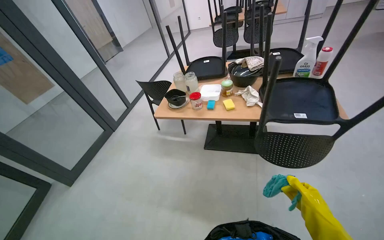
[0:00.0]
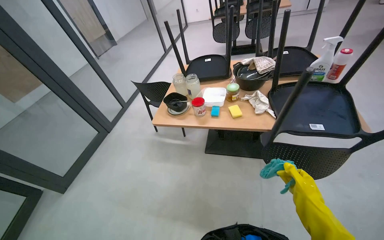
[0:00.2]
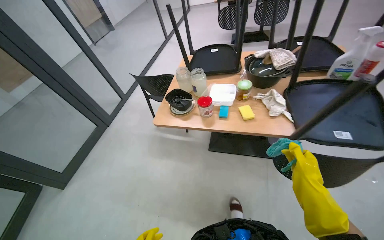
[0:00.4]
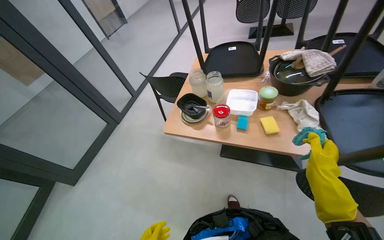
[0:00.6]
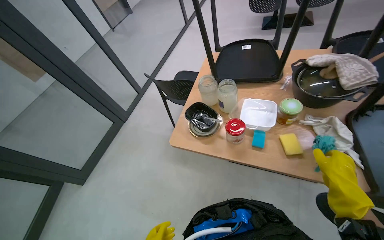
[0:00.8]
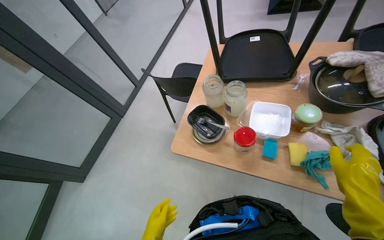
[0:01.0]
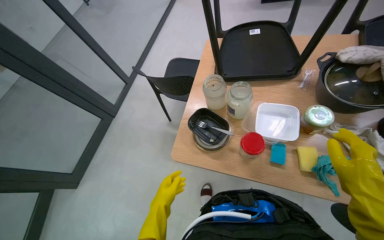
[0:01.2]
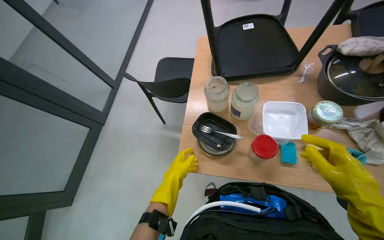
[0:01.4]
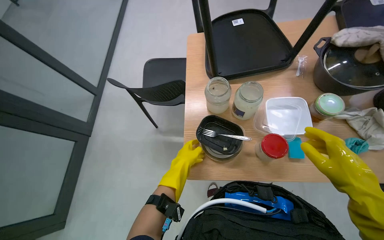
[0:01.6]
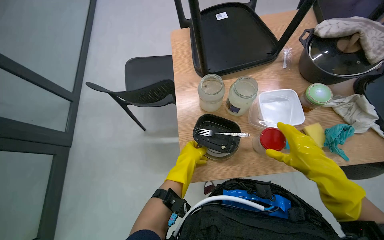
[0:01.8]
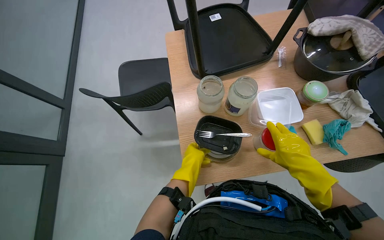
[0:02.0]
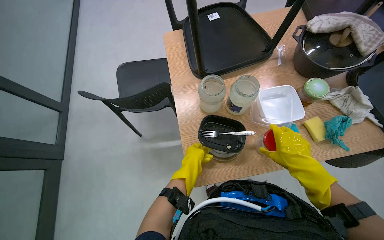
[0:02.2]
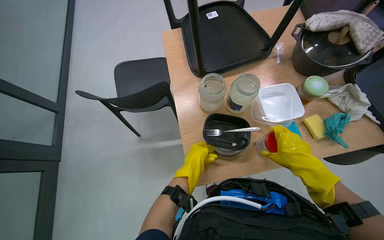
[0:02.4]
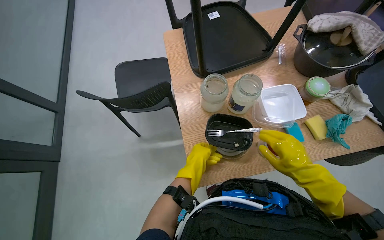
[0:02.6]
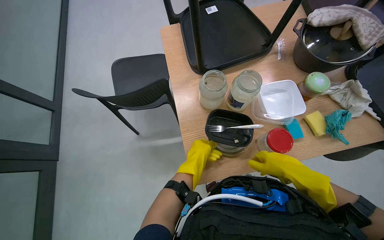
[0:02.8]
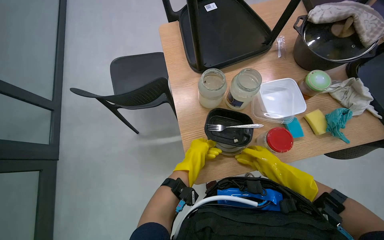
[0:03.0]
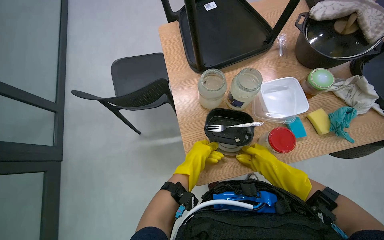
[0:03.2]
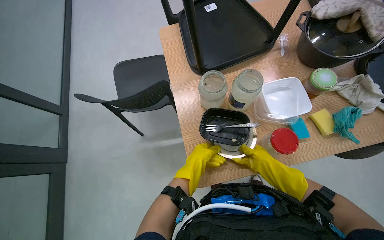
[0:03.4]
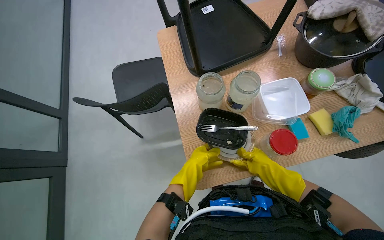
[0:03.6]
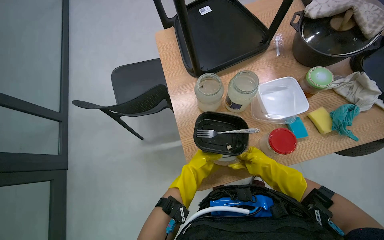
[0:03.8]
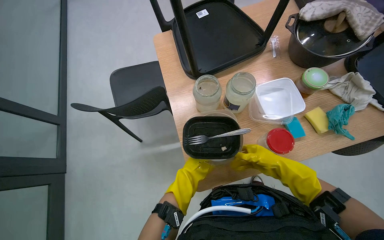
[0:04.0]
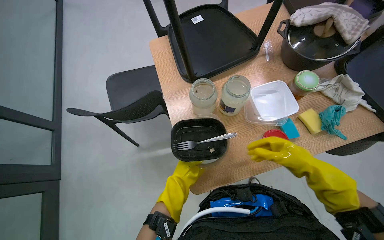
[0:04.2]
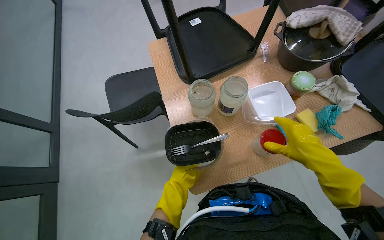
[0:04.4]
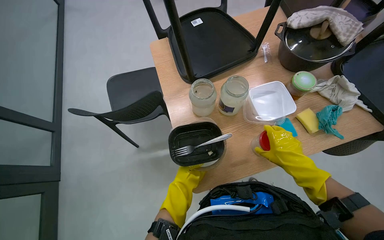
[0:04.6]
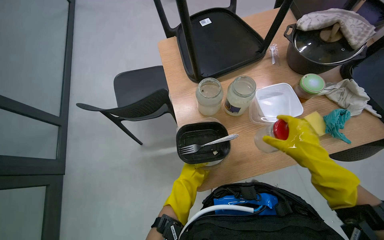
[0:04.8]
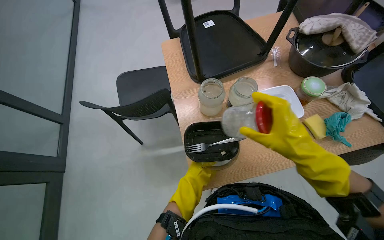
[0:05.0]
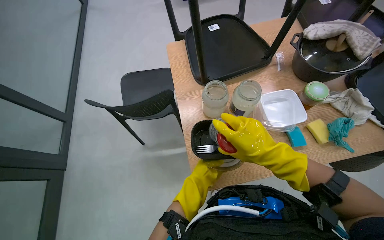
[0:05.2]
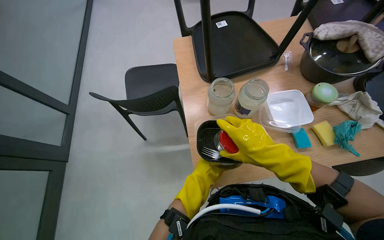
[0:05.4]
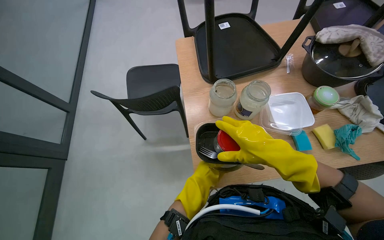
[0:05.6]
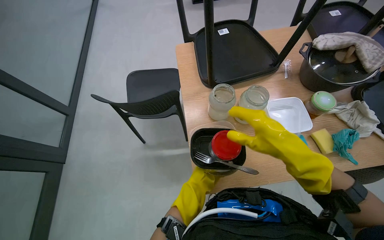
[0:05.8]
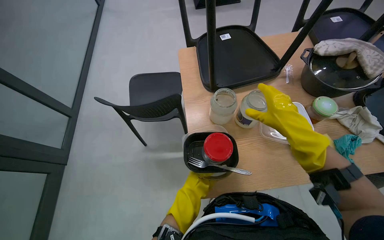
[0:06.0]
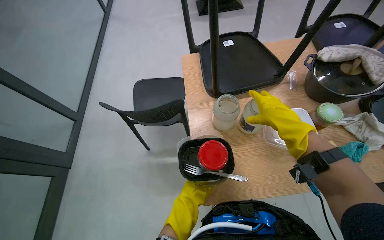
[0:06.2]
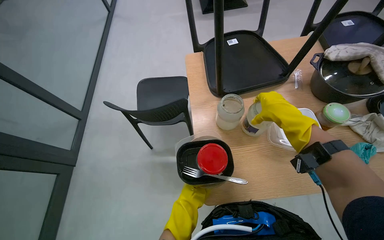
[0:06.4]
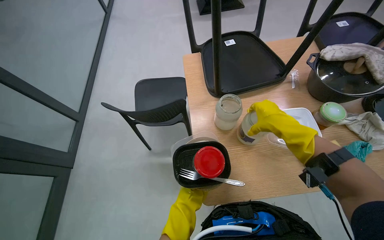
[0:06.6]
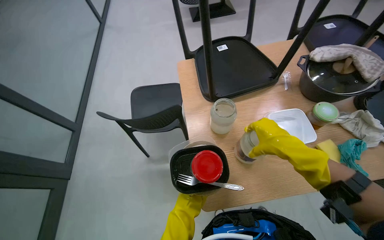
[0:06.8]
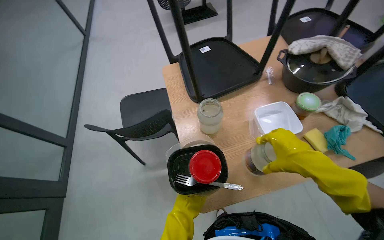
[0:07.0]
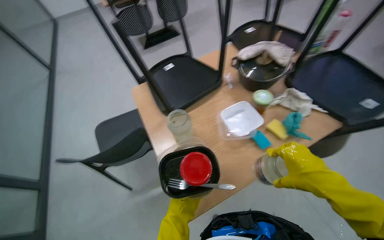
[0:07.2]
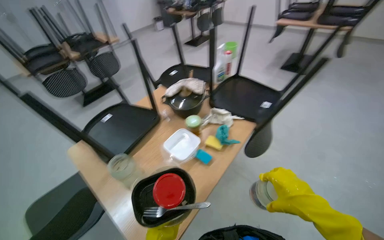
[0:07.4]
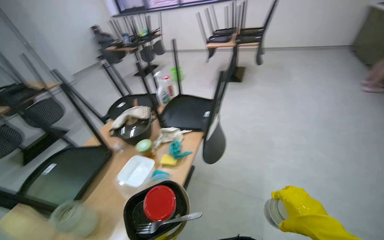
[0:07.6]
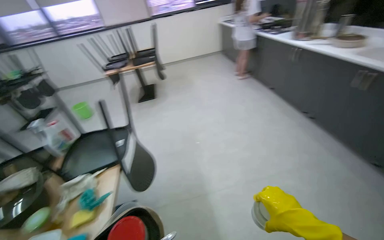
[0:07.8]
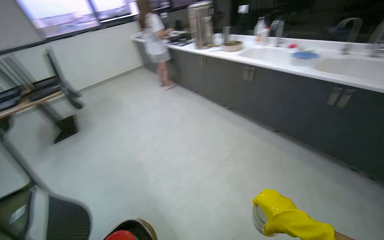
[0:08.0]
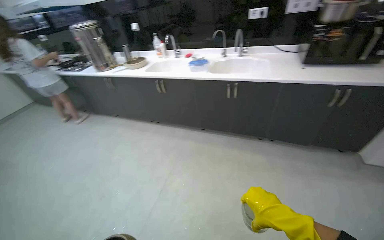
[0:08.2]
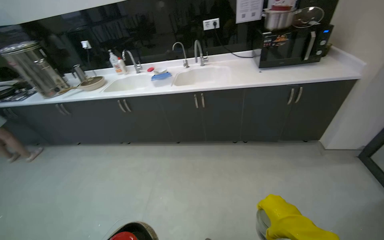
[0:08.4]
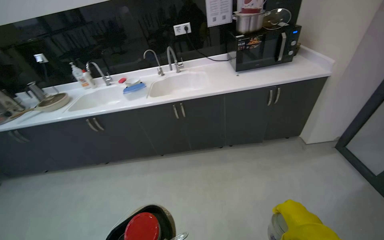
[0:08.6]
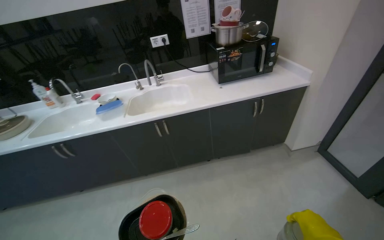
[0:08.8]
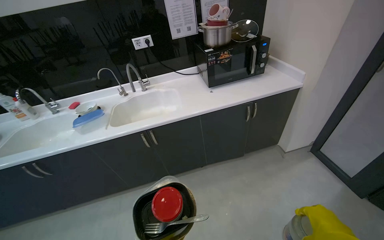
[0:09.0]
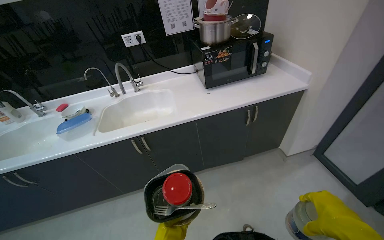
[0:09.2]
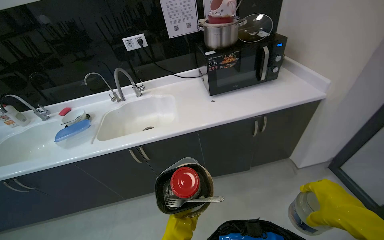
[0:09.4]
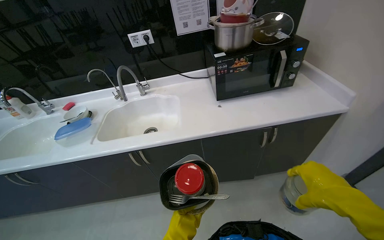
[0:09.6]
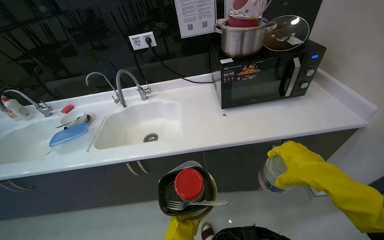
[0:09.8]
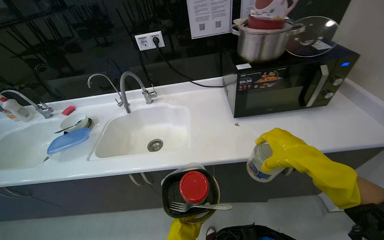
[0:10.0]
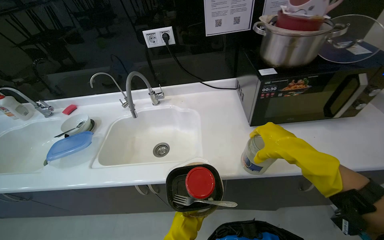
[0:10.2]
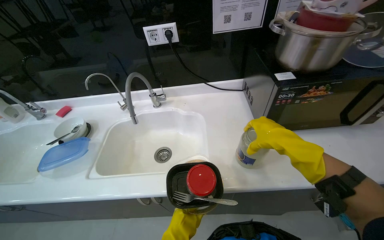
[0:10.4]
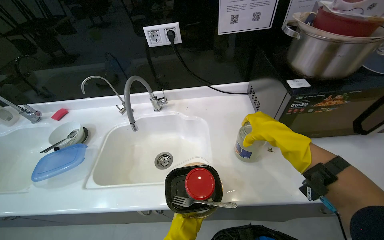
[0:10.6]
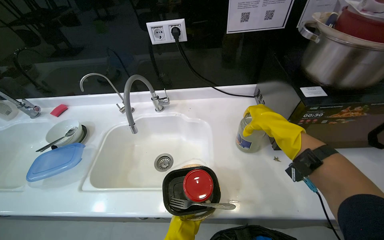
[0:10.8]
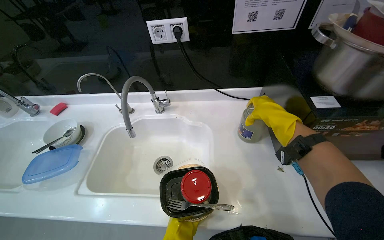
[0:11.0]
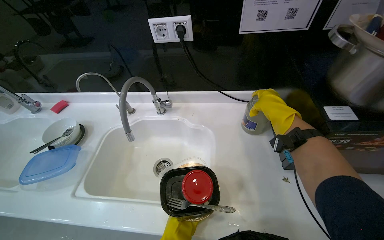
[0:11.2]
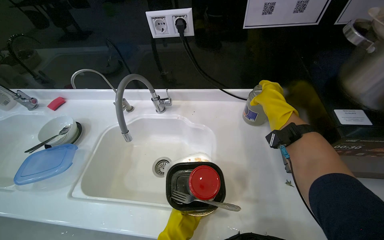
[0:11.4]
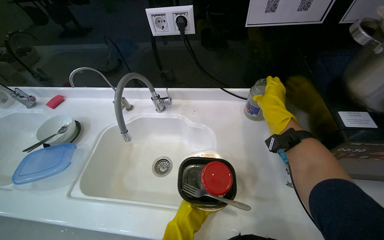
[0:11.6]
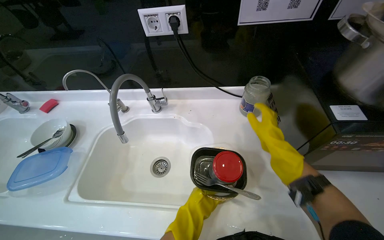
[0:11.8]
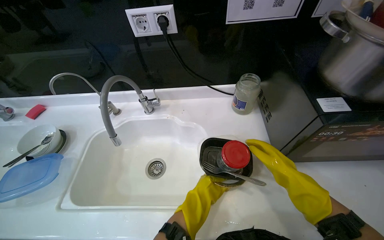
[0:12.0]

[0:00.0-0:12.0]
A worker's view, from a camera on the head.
Job: organizing items.
The whole recording: Collecting dirty dishes. The worker collects dirty dishes and containers from the tables and places them near the sink.
0:00.0 to 0:01.6: The head travels roughly 90 cm. The wearer looks some 20 degrees further downward.
0:01.6 to 0:03.0: The right hand goes about 20 cm farther from the camera and to the left.
0:03.0 to 0:04.4: The right hand heads nearer to the camera, covering some 15 cm.
0:04.4 to 0:06.0: The right hand goes about 15 cm up the picture and to the left.
0:06.0 to 0:07.6: The head rotates roughly 60 degrees to the right. The view tips upward by roughly 30 degrees.
0:07.6 to 0:09.0: The wearer moves approximately 90 cm. The wearer's head swings about 125 degrees to the right. The camera pitches upward, by roughly 20 degrees.
0:09.0 to 0:10.4: The head travels some 60 cm.
0:10.4 to 0:12.0: The right hand travels farther from the camera by approximately 20 cm.

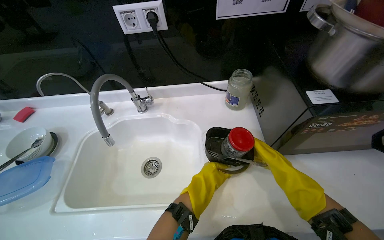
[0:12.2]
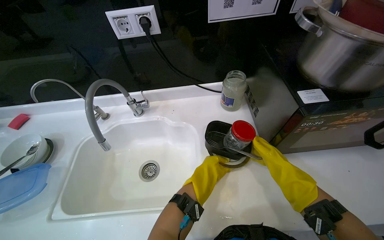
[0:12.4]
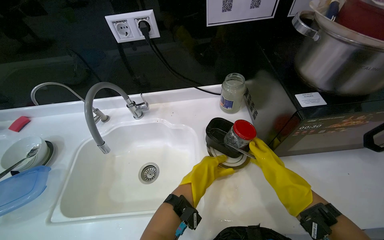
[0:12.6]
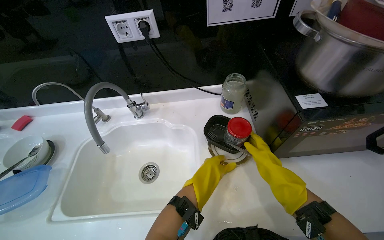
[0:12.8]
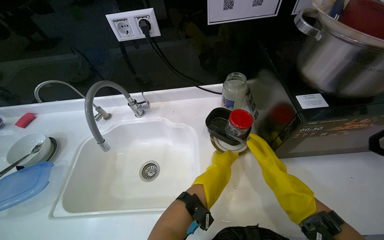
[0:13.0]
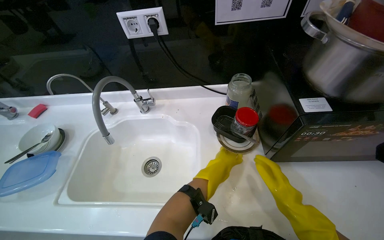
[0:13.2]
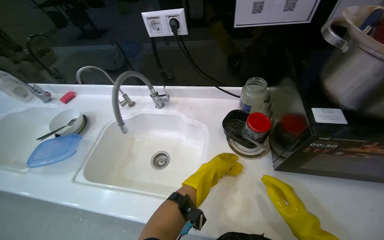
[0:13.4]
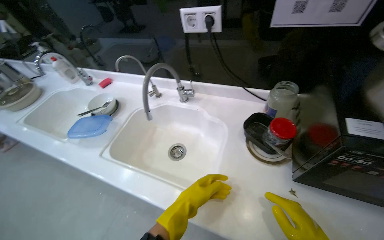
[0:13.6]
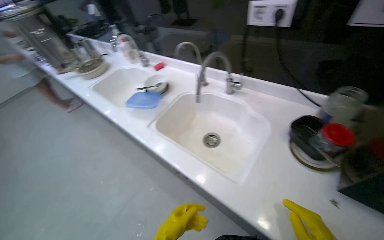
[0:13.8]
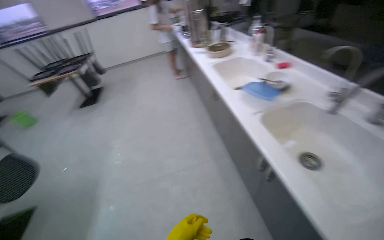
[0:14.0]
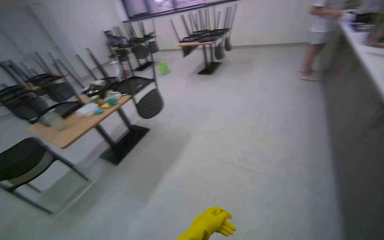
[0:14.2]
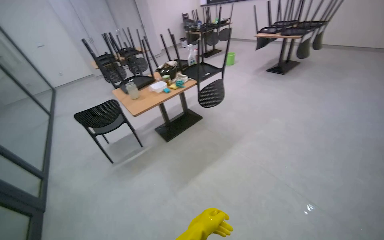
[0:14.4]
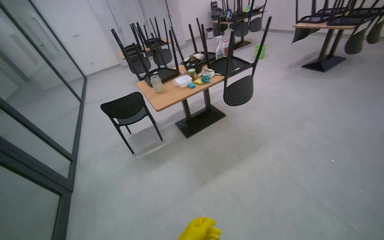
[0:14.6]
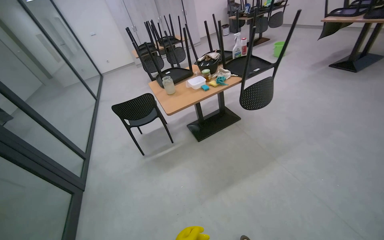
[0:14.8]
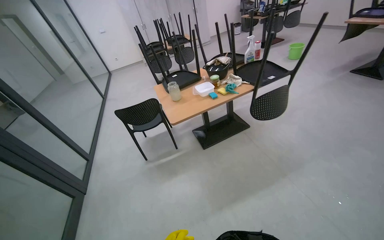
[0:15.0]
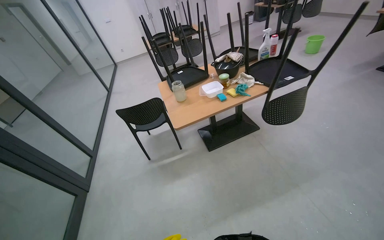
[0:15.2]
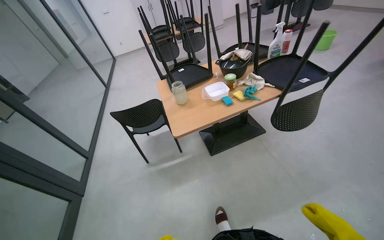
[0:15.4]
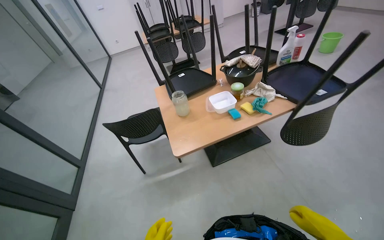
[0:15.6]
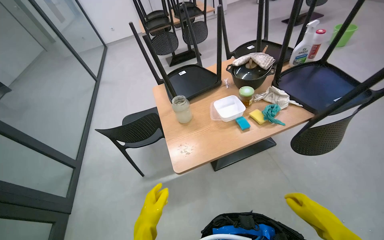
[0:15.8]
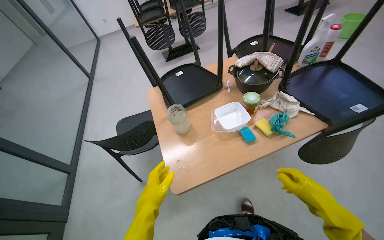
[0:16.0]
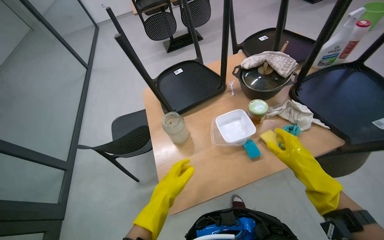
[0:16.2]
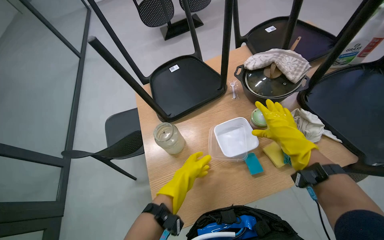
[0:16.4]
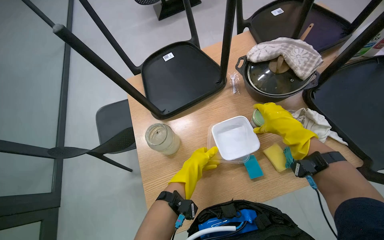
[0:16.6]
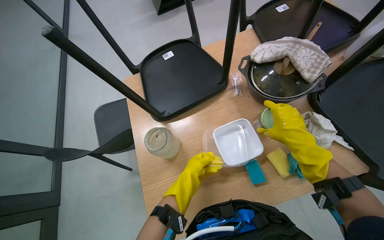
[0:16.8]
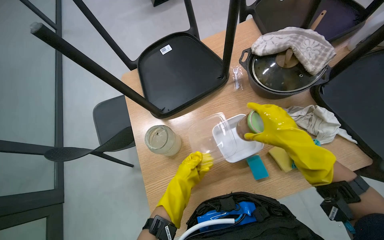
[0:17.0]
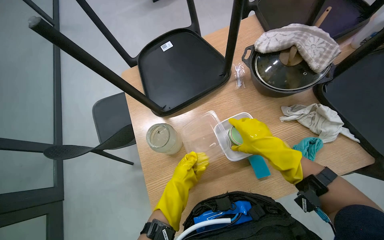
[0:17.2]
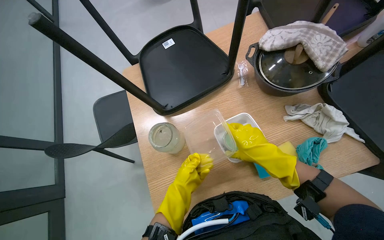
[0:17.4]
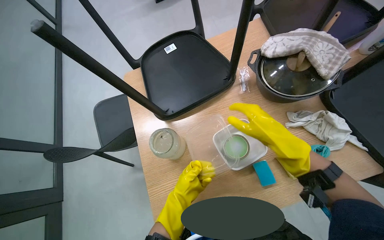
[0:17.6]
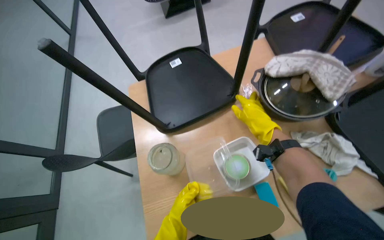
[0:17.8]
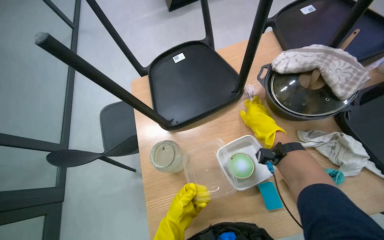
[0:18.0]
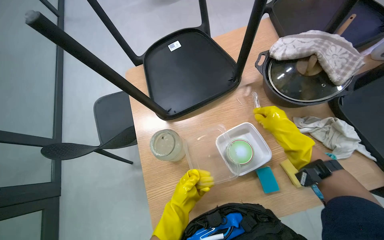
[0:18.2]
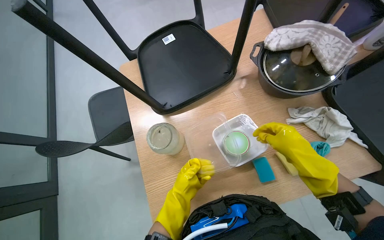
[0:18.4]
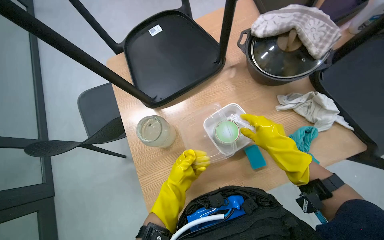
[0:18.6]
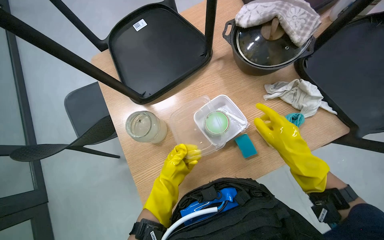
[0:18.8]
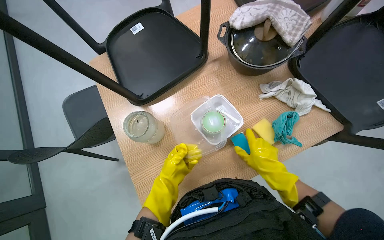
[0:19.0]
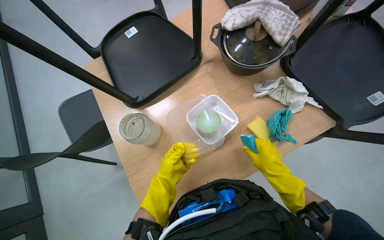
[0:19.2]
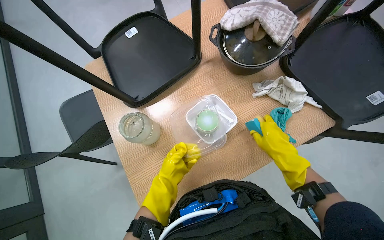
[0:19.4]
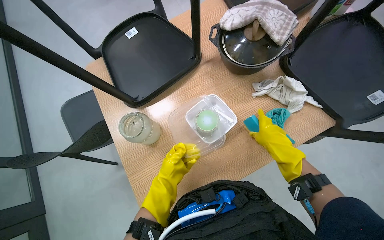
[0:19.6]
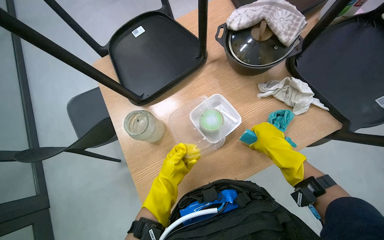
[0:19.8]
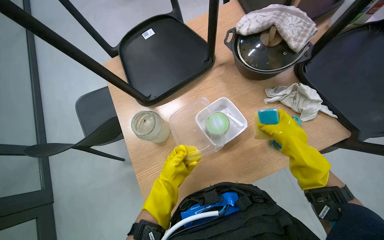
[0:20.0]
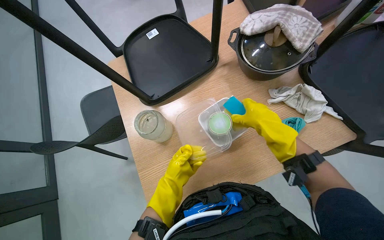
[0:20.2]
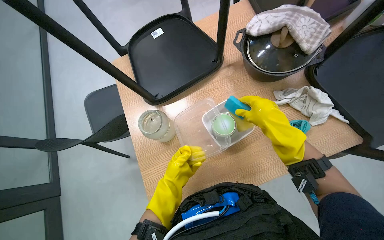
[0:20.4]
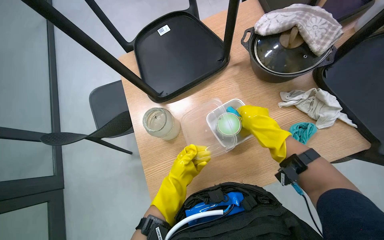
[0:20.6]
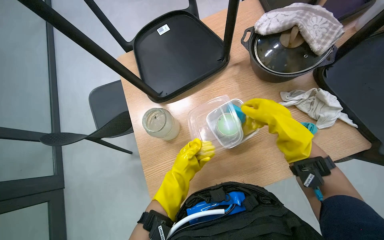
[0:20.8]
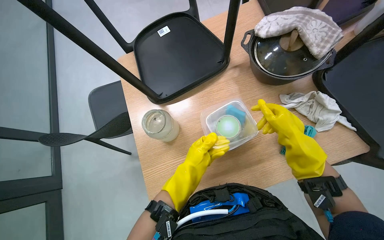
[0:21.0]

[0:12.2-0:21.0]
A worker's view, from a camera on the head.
Job: organizing items.
The whole recording: Collecting dirty dishes. The worker collects dirty dishes and containers from the tables and places them near the sink.
0:12.2 to 0:13.6: The head turns to the left by about 25 degrees.
0:13.6 to 0:15.2: The camera is carried about 1 m. The wearer's head swings approximately 140 degrees to the left. The wearer looks some 20 degrees further downward.
0:15.2 to 0:16.6: The head travels some 90 cm. The camera pitches downward, by some 25 degrees.
0:16.6 to 0:18.0: The right hand heads to the left, covering some 15 cm, while the left hand heads down the picture, covering some 10 cm.
0:18.0 to 0:19.6: The right hand moves down the picture, some 20 cm.
